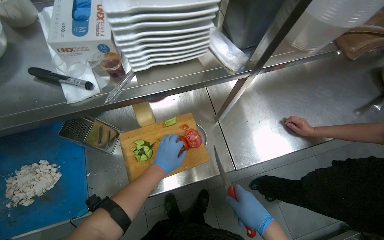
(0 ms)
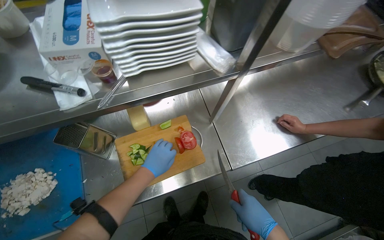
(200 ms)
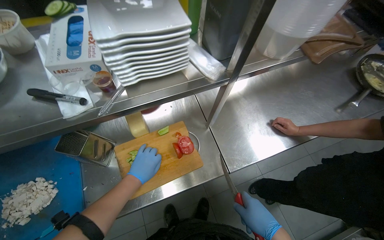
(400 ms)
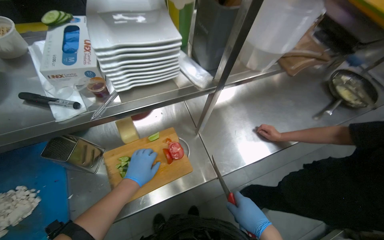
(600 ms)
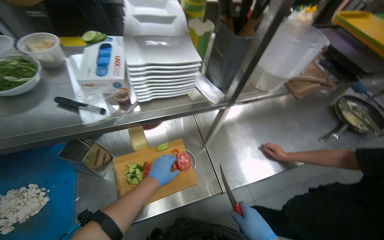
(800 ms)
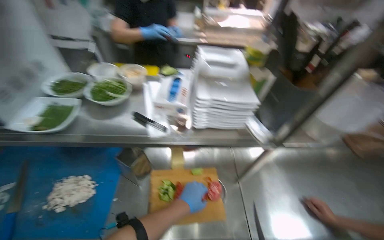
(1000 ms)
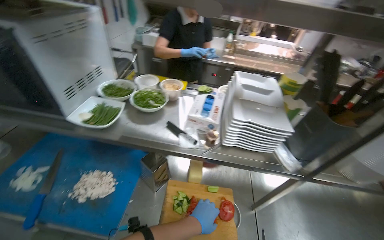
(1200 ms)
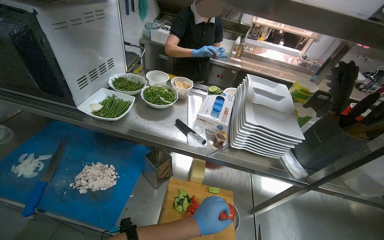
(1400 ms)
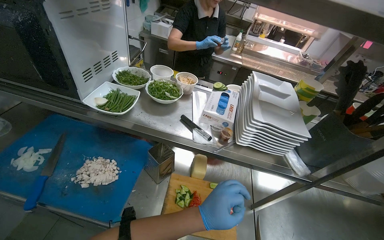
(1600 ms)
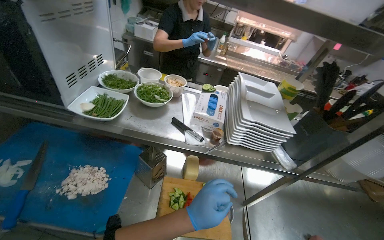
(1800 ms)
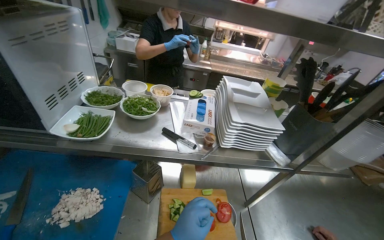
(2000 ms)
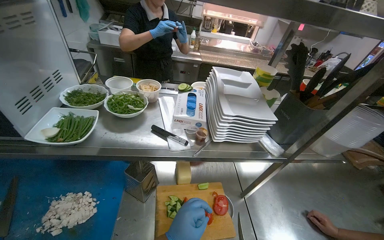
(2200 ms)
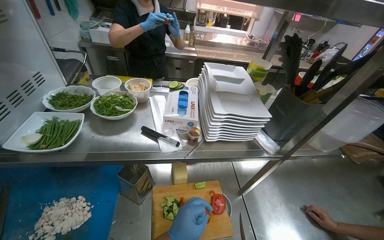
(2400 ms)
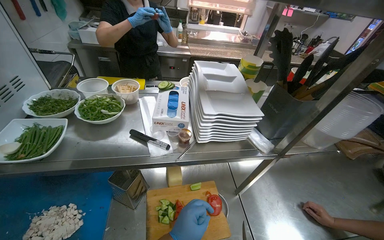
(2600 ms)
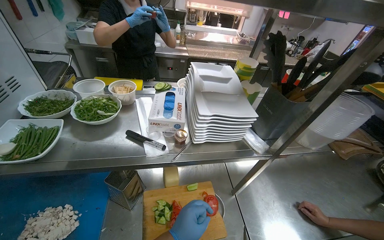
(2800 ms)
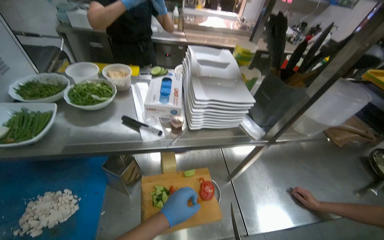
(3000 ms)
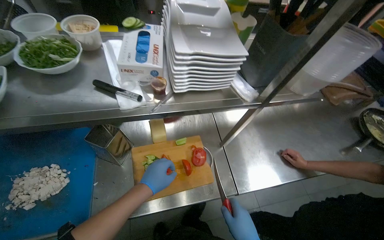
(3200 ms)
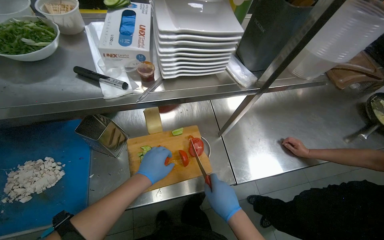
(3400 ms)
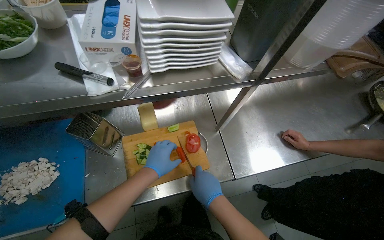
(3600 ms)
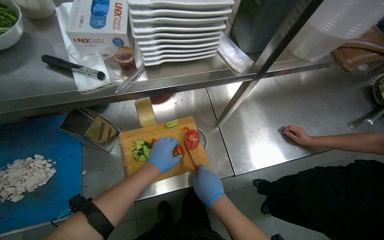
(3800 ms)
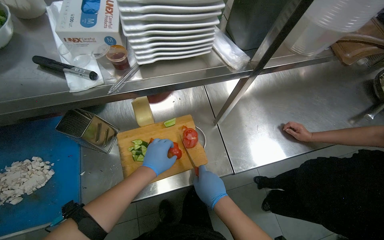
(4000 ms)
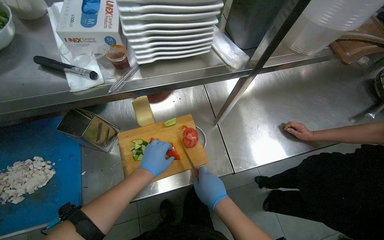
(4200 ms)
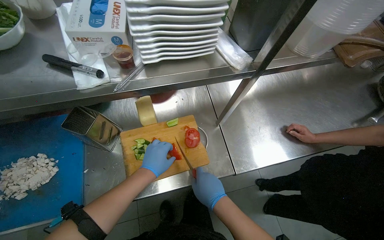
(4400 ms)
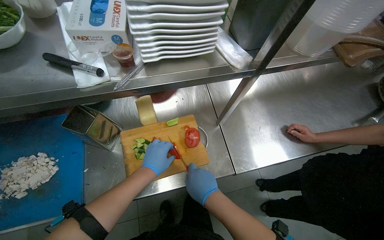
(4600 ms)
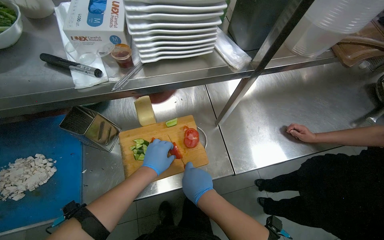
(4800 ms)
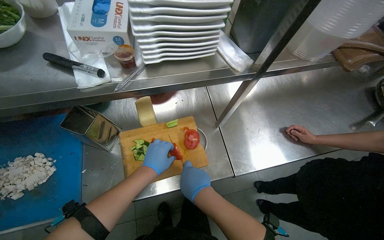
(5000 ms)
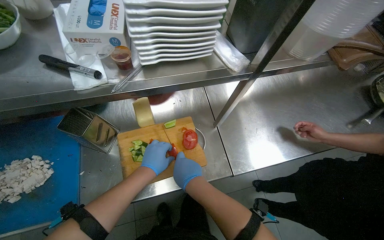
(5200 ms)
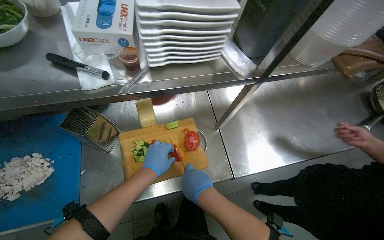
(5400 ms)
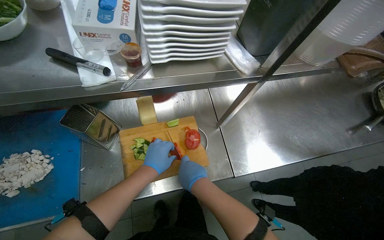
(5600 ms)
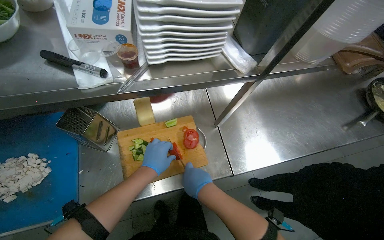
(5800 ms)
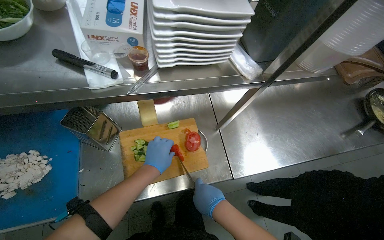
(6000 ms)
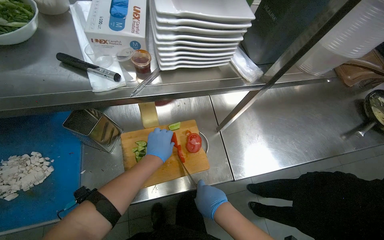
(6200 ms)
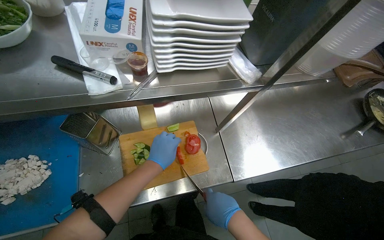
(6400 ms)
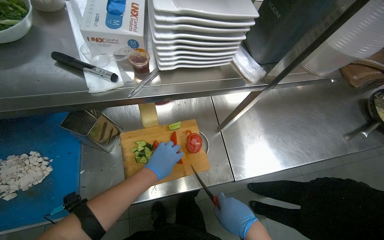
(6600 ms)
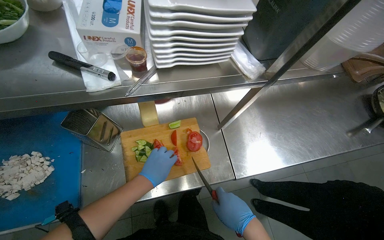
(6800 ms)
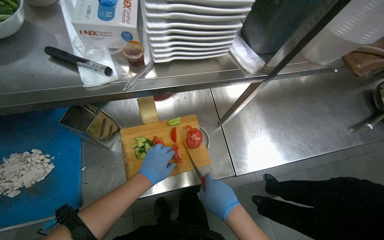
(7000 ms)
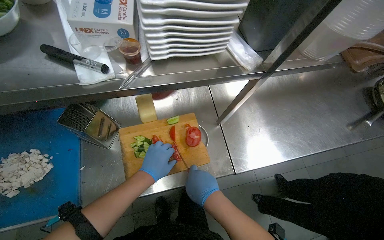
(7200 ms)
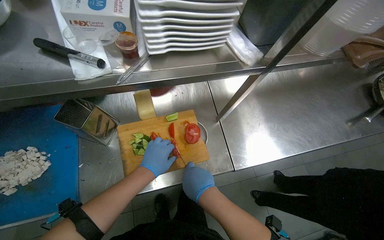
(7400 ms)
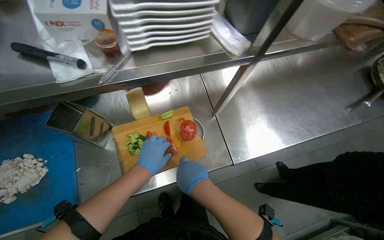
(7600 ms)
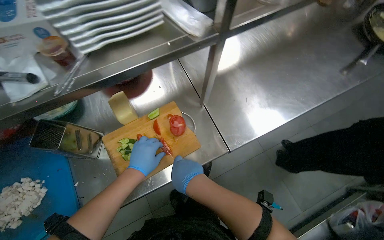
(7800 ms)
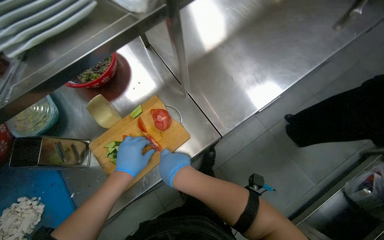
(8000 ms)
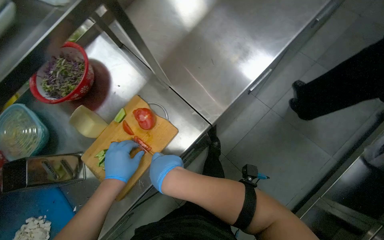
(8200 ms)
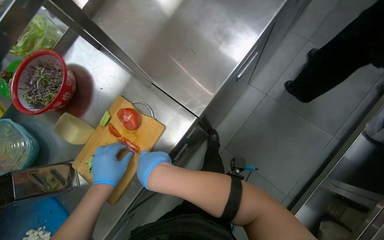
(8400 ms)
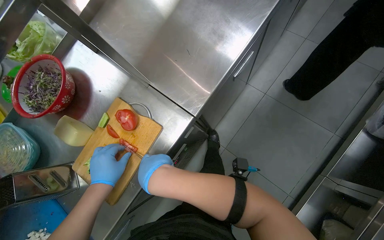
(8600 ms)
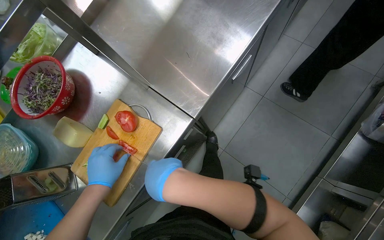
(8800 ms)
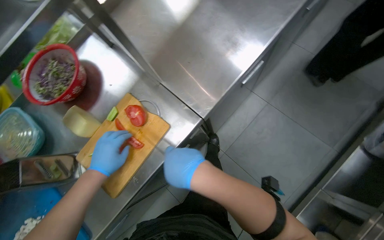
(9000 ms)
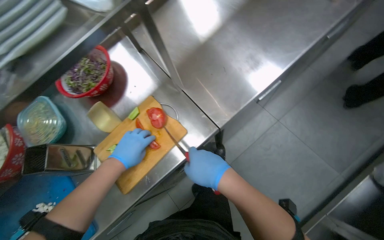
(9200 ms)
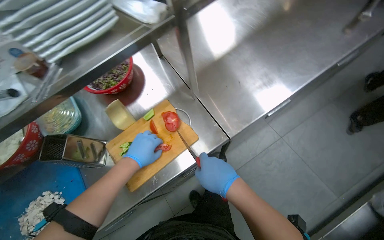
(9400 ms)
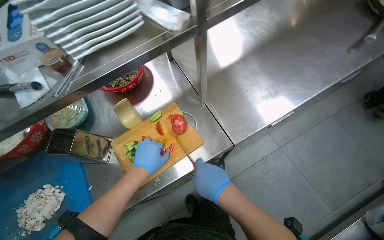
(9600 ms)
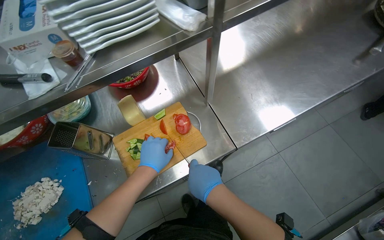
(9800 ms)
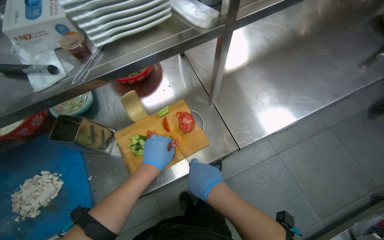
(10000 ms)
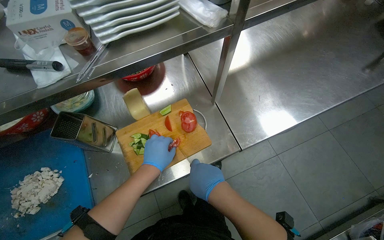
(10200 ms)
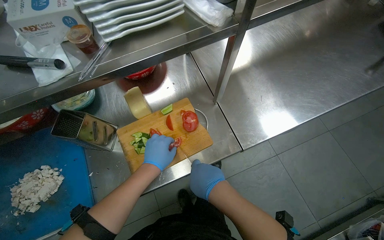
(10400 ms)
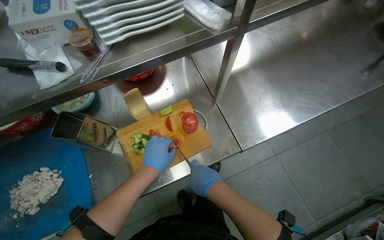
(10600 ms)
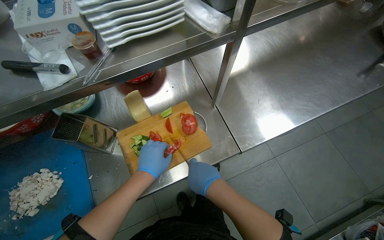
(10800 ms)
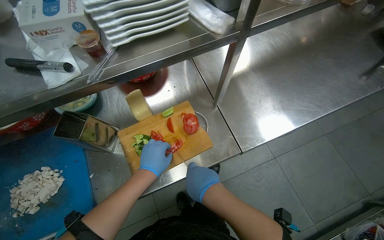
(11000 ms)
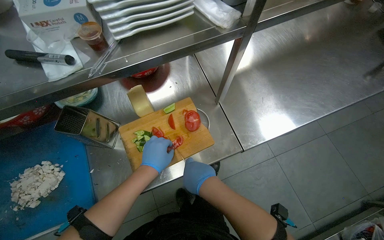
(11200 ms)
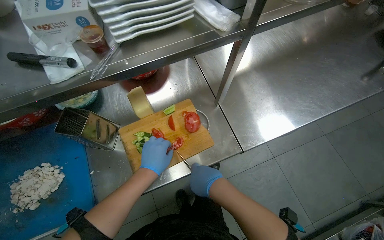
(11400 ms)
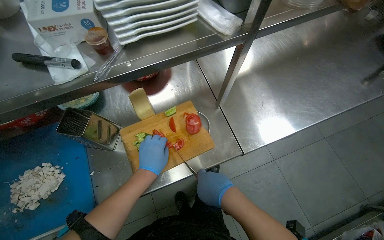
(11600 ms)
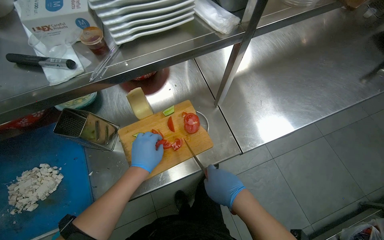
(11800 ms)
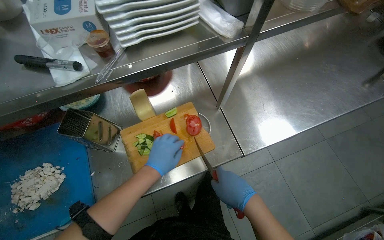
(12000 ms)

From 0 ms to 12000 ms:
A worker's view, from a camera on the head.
Job: preparing food.
The whole recording: Chopping tomato. The worker chops a tomato on a wooden cutting board.
From 0 ms to 1600 ms: The wearer's head swings roughly 30 degrees to the left. The wearer looks about 25 degrees further upward.
From 1600 ms to 3000 ms: The head rotates about 20 degrees to the right.
From 3000 ms to 4400 ms: The camera pitches downward, by about 20 degrees.
From 4400 ms to 7600 ms: The hands make small movements and keep their place.
From 7600 ms to 9000 ms: Everything in view rotates about 35 degrees counterclockwise.
From 9000 ms to 10400 ms: Everything in view rotates approximately 25 degrees clockwise.
From 10400 ms to 12000 ms: The hands are busy where they are.

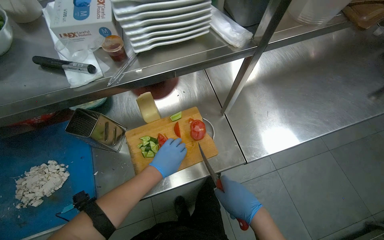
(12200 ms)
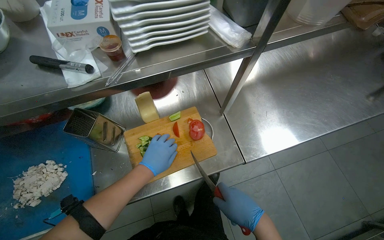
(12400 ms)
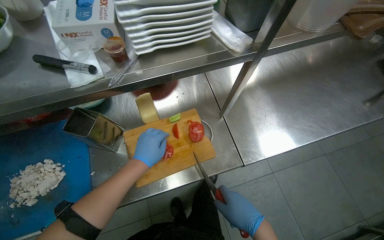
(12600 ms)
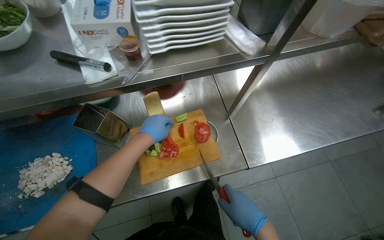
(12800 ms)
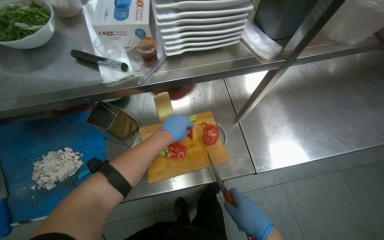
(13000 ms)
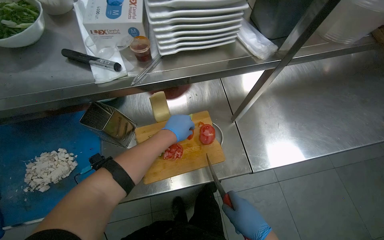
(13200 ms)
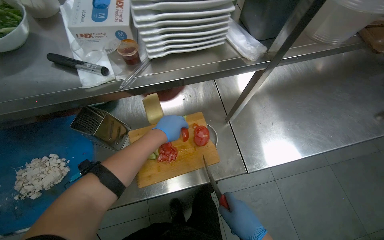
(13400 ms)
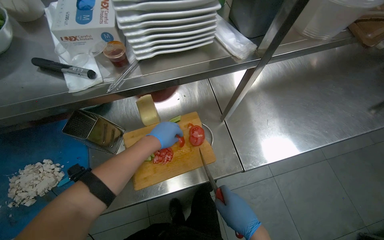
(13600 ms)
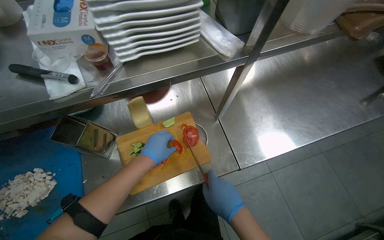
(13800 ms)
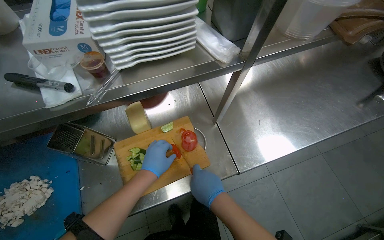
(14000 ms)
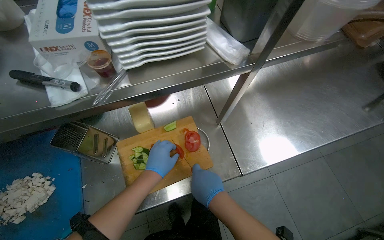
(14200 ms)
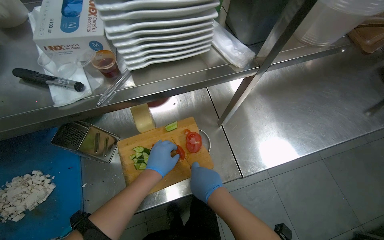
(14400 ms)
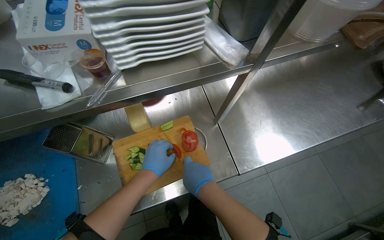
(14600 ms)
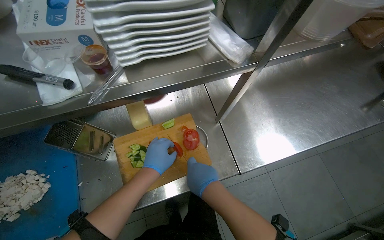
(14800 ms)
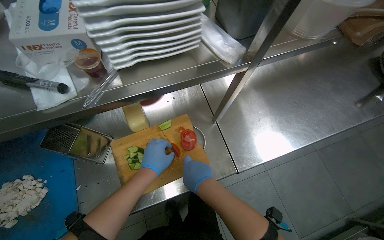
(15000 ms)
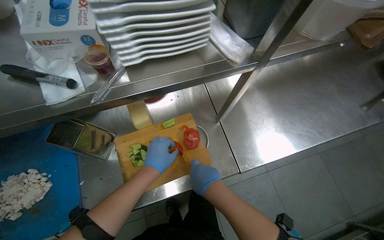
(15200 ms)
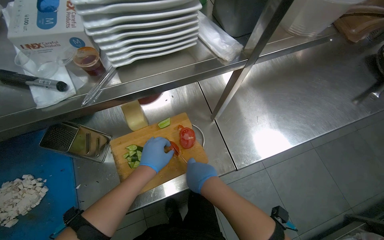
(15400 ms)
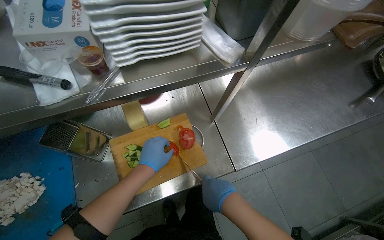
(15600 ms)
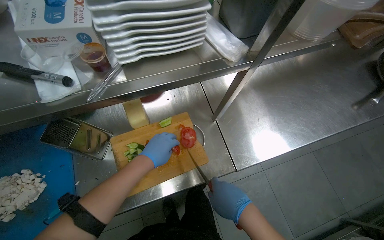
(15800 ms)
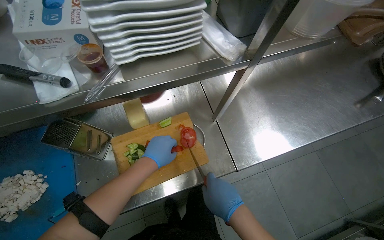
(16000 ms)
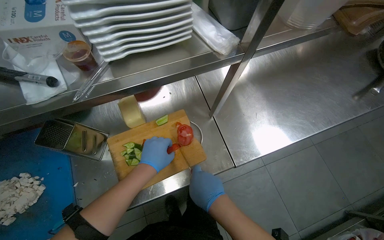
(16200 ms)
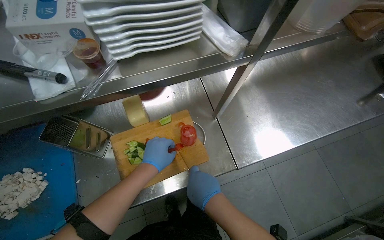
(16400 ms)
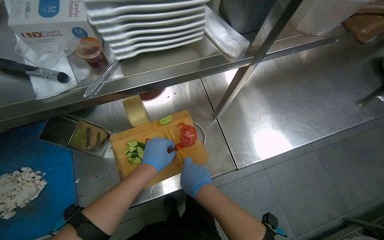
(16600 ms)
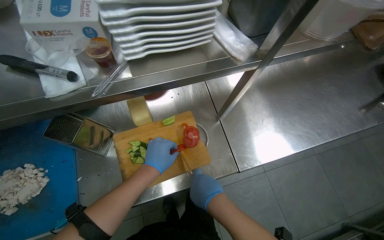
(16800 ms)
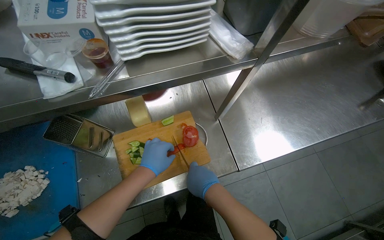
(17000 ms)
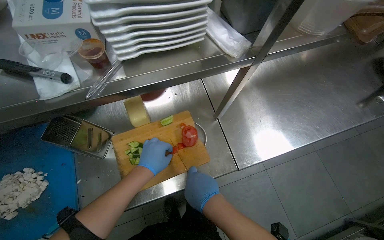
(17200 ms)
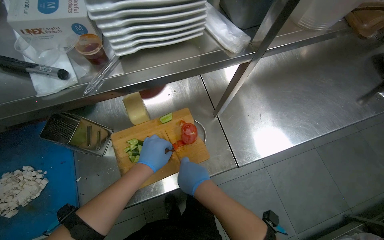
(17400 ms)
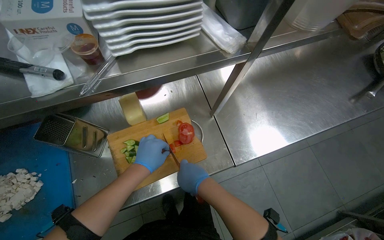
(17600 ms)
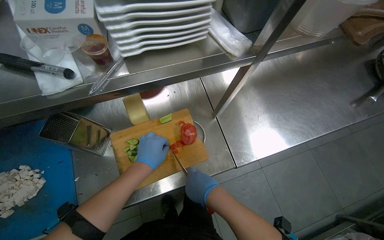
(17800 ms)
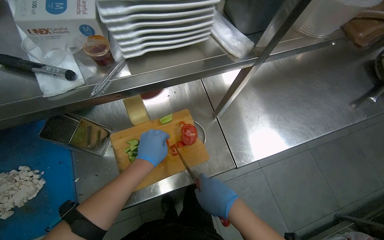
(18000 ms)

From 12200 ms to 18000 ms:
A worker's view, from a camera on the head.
Job: preparing food.
The whole recording: Chopping tomato. The worker chops a tomato on a wooden cutting board.
From 12200 ms to 13600 ms: The left hand moves up the picture, approximately 10 cm.
From 13600 ms to 15000 ms: The right hand is displaced up the picture and to the left by roughly 15 cm.
From 16600 ms to 18000 ms: The hands stay close to where they were, moving slightly.

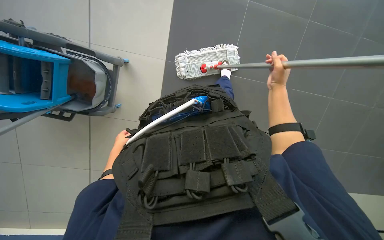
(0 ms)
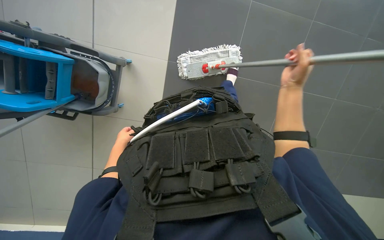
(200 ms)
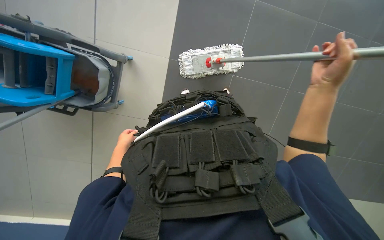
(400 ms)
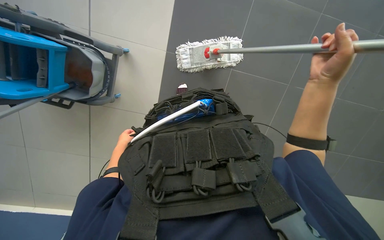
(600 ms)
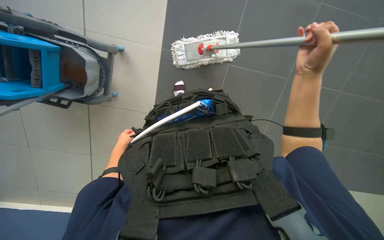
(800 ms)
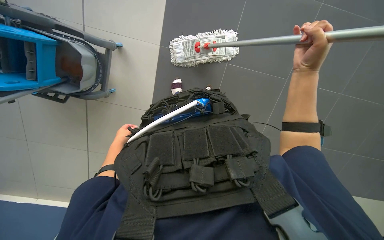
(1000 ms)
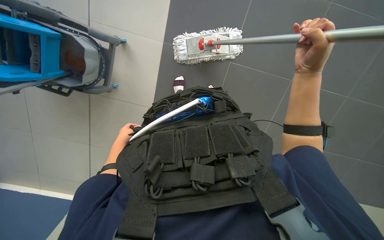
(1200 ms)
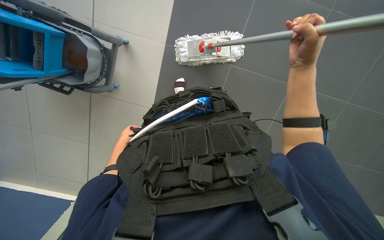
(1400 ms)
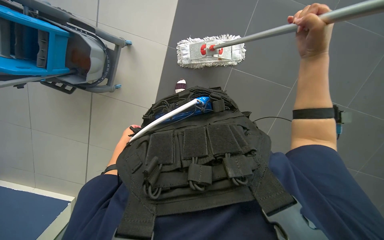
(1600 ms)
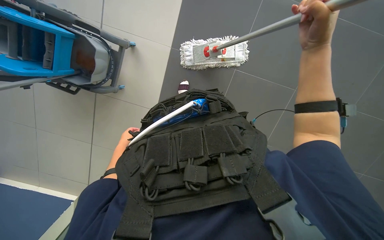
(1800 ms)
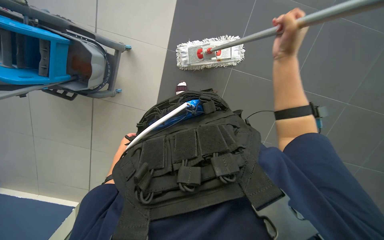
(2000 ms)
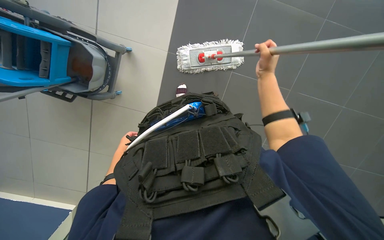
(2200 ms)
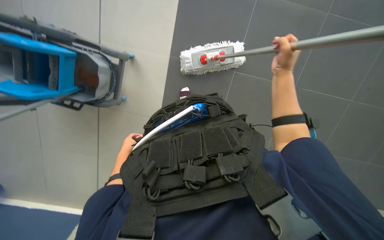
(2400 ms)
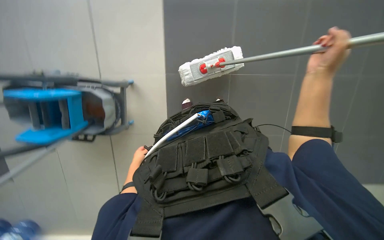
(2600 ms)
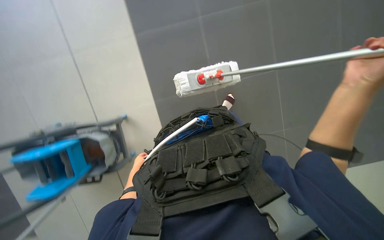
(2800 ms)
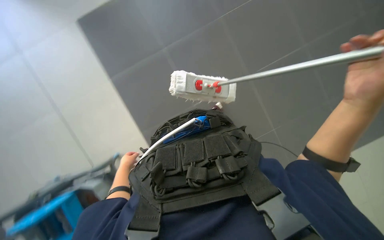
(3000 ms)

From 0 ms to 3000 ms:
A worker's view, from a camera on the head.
Job: mopping floor.
The whole recording: Mopping floor. The worker continues mopping the tiled floor with a white mop head.
From 0 ms to 1600 ms: The right hand travels nearer to the camera by about 20 cm.
From 1600 ms to 3000 ms: The right hand moves down the picture, approximately 20 cm; the left hand goes farther from the camera and returns, approximately 5 cm each way.
